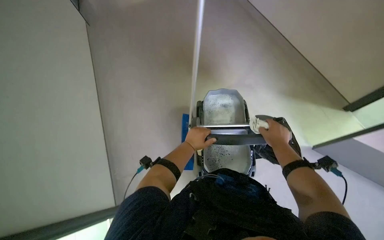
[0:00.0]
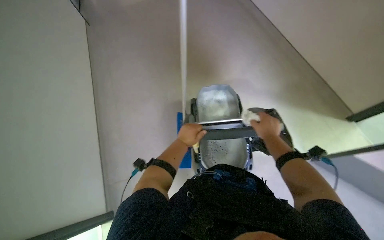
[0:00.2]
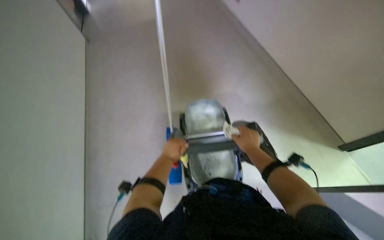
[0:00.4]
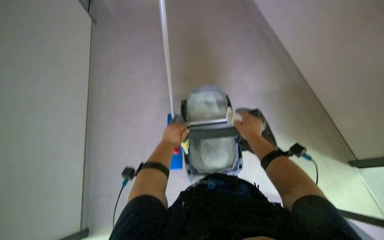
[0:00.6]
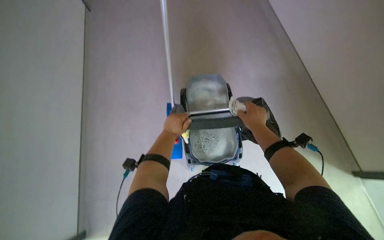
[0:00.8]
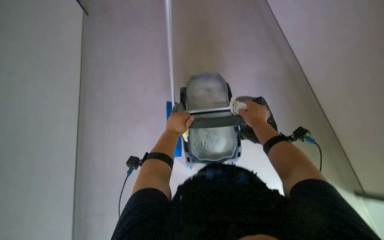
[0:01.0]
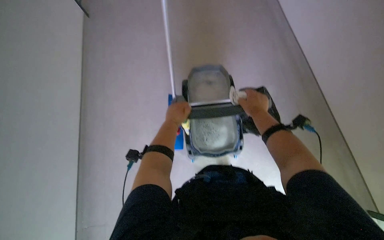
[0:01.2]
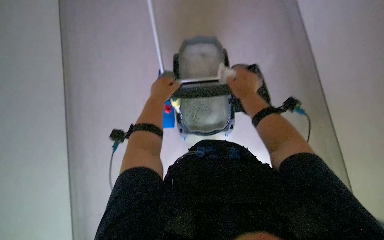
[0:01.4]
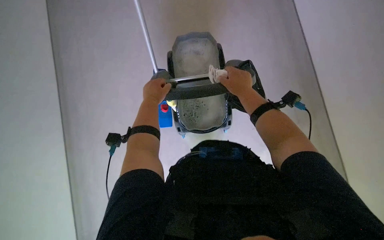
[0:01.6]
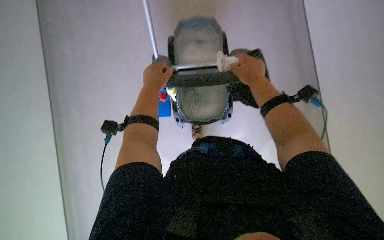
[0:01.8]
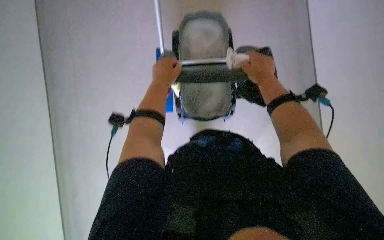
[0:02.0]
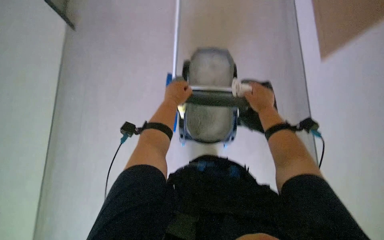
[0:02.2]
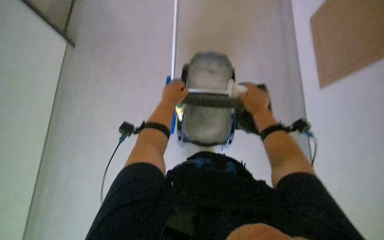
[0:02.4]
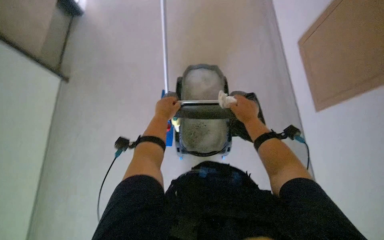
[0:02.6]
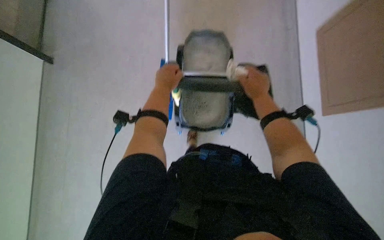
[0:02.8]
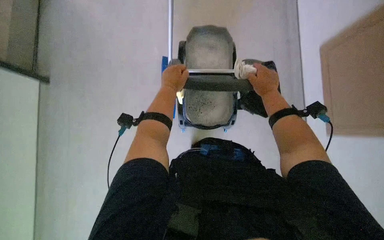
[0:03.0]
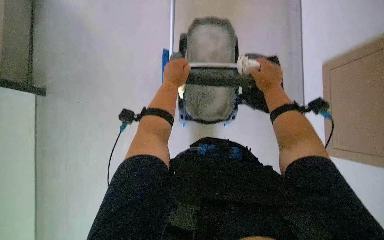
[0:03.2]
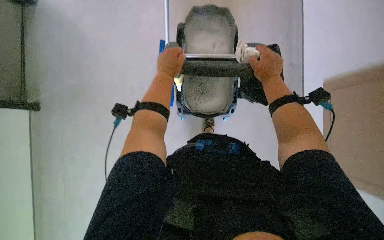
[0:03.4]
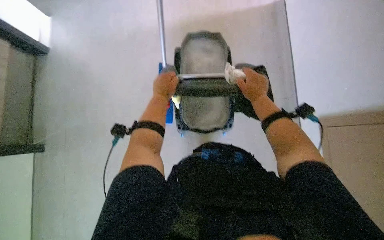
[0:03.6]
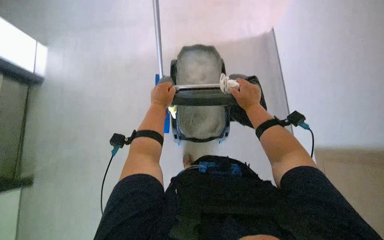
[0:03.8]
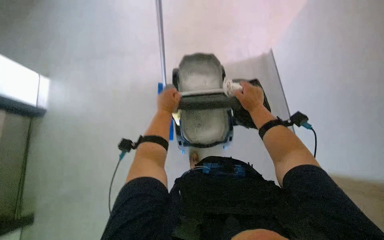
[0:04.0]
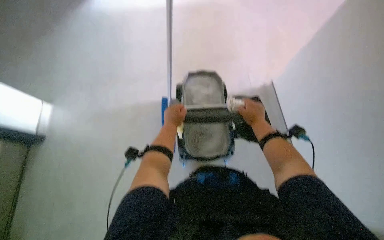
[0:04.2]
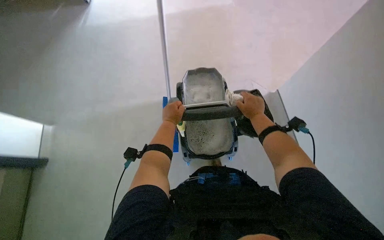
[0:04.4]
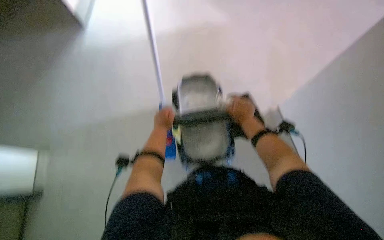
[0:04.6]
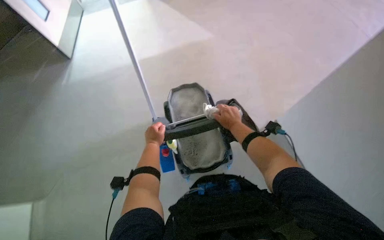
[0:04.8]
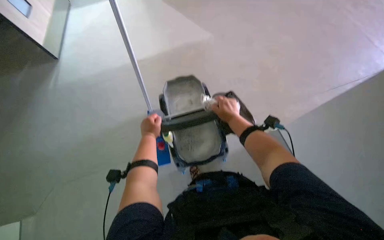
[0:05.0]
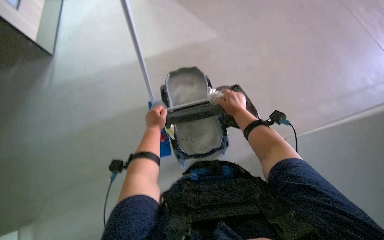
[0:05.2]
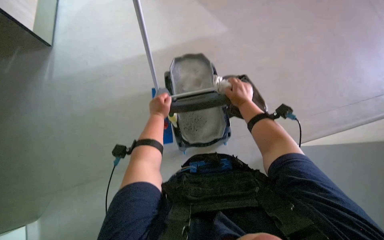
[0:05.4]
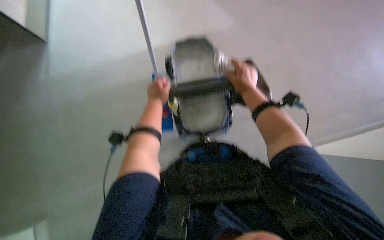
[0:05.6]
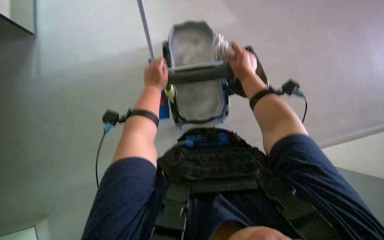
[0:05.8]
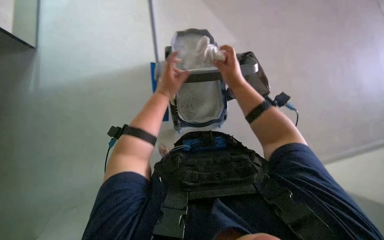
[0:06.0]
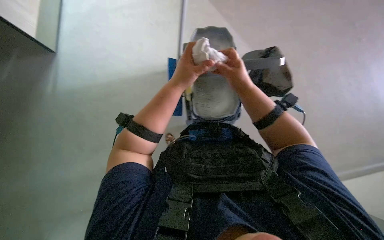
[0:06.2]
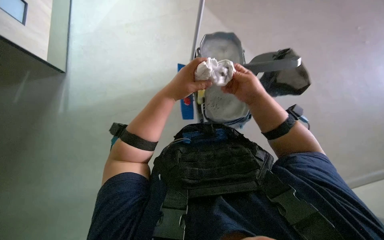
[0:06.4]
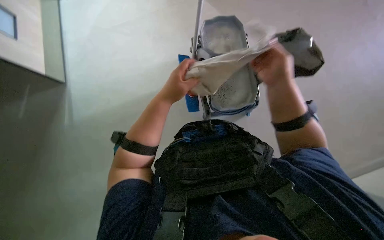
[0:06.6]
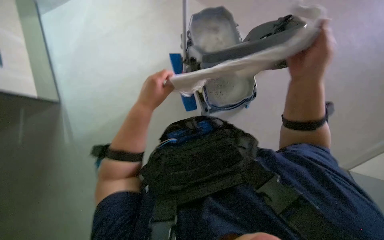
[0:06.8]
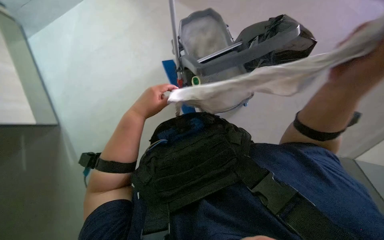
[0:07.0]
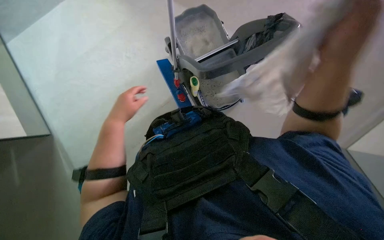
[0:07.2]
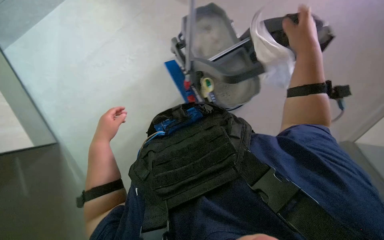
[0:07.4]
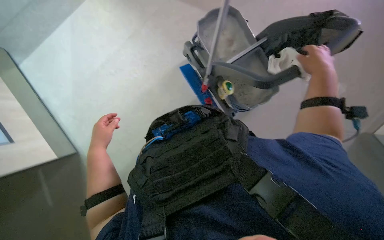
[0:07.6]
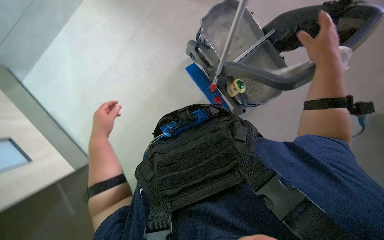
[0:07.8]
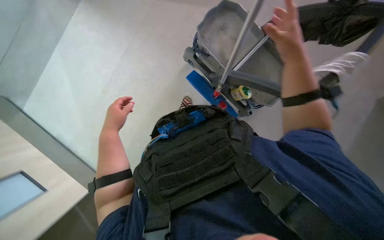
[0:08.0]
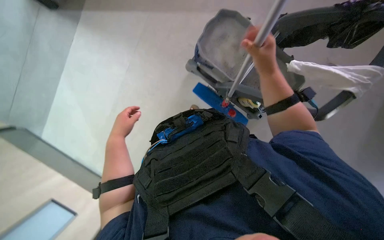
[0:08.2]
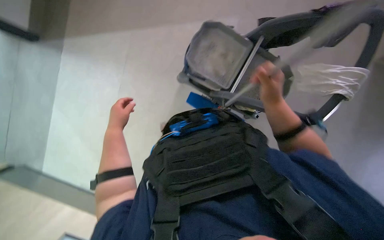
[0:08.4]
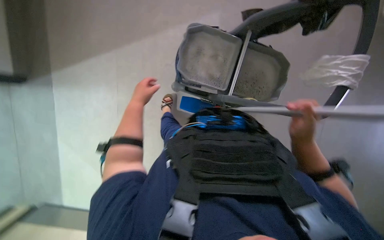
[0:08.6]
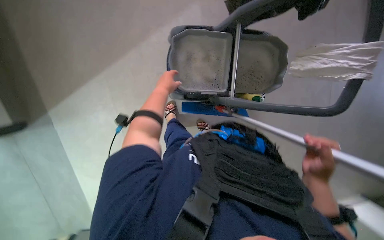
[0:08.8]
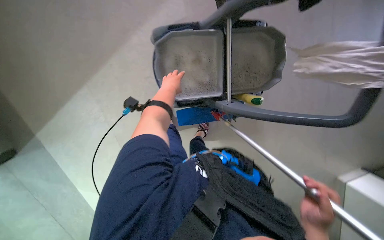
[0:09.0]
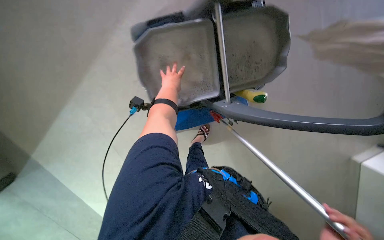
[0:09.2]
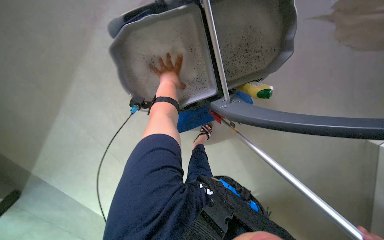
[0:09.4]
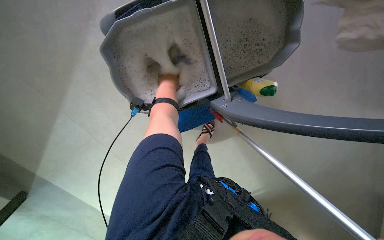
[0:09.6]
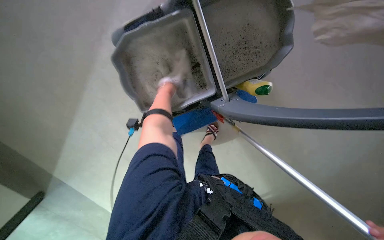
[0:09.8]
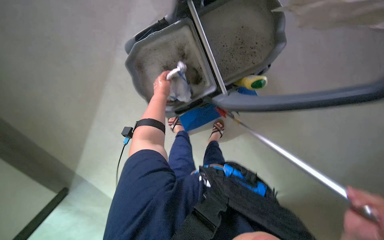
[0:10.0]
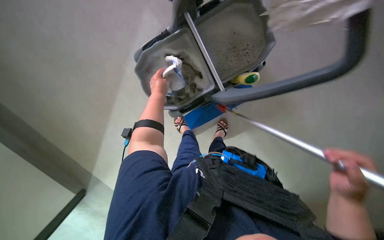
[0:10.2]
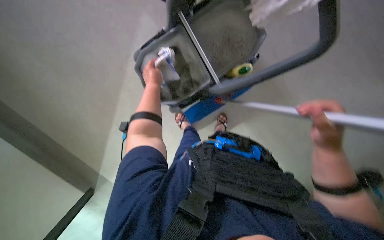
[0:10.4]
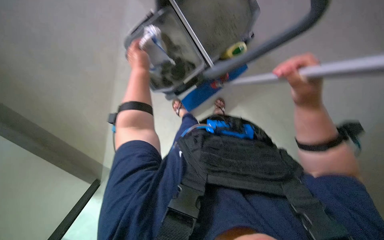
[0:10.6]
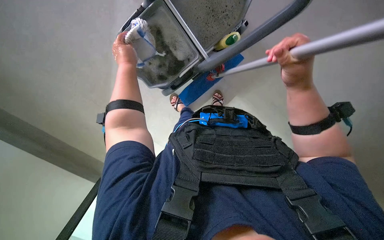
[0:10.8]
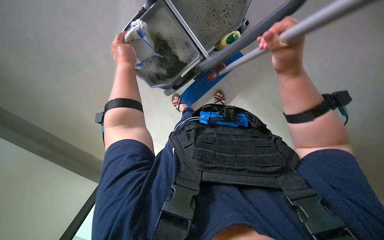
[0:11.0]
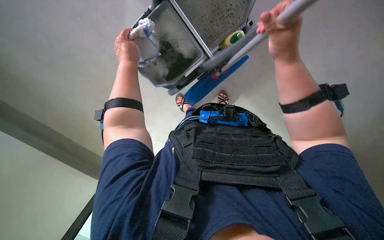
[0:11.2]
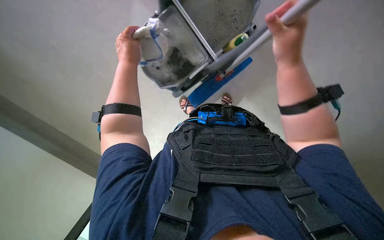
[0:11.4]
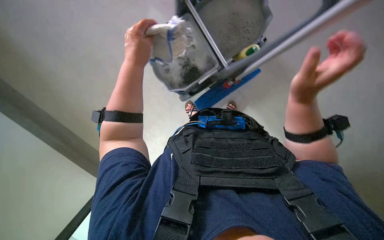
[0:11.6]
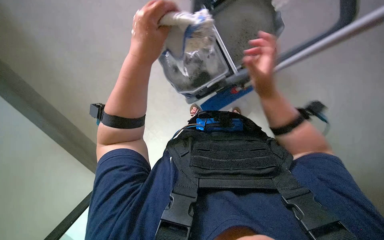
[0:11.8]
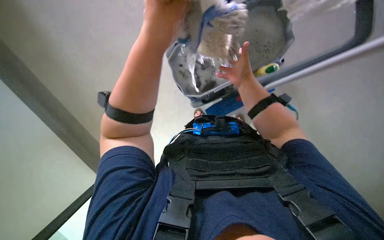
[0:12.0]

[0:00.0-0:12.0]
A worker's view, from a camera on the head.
Job: preparing cleaning supplies.
The whole recording: Preparing mop for cleaning. The worker wrings the mop head, replaces it with a clean one, and prepares it for mopping.
0:00.0 to 0:01.6: The view tips downward by approximately 15 degrees. Both hands move to the left, approximately 10 cm.
0:03.0 to 0:04.4: The wearer looks roughly 20 degrees further upward.
0:04.4 to 0:06.0: The hands are busy where they are.
0:06.0 to 0:07.6: The right hand heads to the right, covering some 35 cm. Meanwhile the left hand is displaced down the picture and to the left by about 15 cm.
0:07.6 to 0:09.0: The left hand moves up the picture, farther from the camera and to the right, some 20 cm. The right hand shifts about 30 cm down the picture.
0:09.0 to 0:10.4: The camera is aimed roughly 15 degrees further to the left.
0:10.4 to 0:12.0: The left hand heads nearer to the camera and to the right, covering about 30 cm; the right hand moves up and down the picture over about 20 cm, changing direction 2 times.

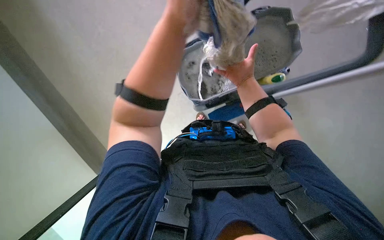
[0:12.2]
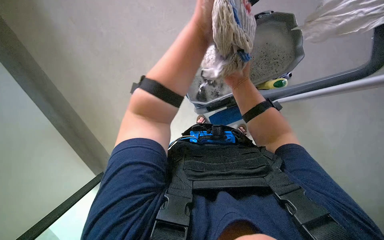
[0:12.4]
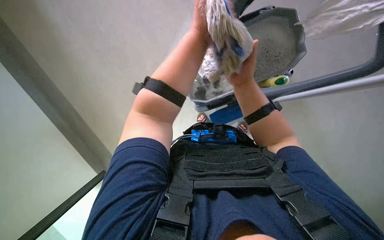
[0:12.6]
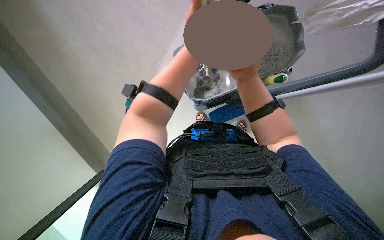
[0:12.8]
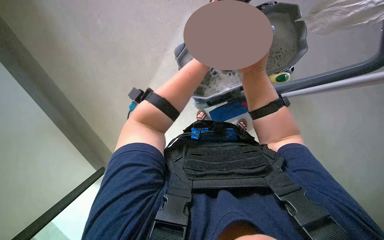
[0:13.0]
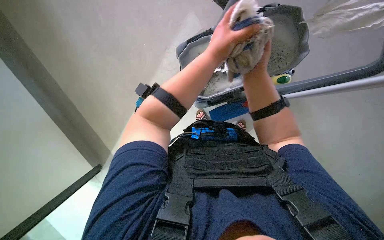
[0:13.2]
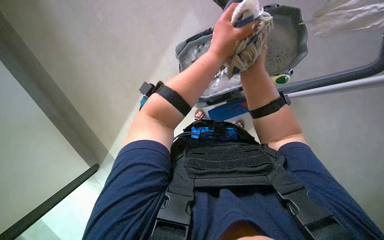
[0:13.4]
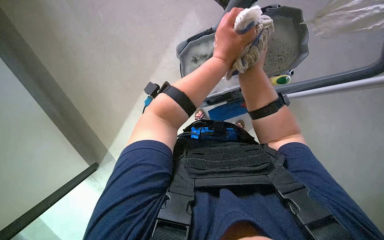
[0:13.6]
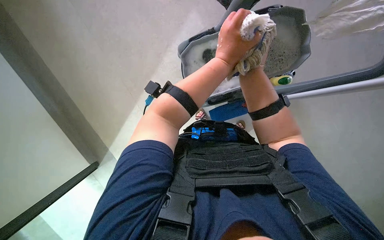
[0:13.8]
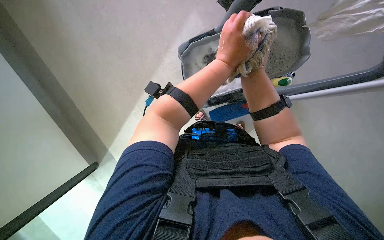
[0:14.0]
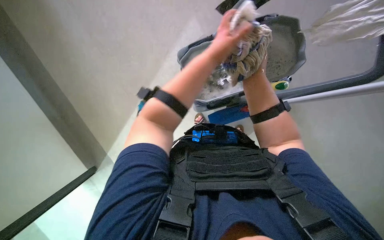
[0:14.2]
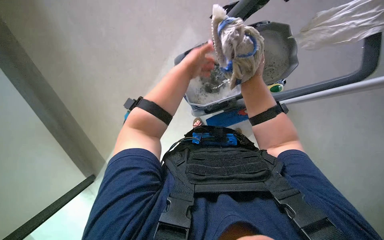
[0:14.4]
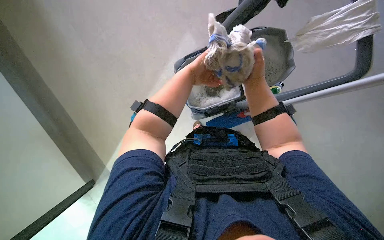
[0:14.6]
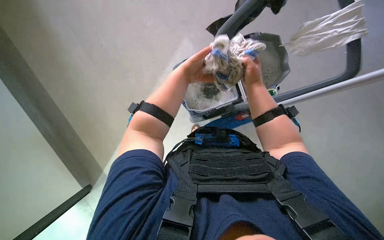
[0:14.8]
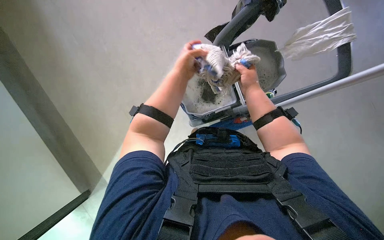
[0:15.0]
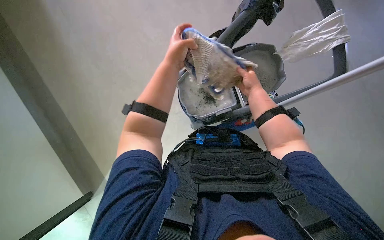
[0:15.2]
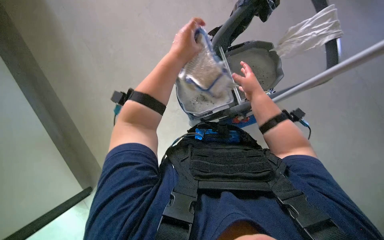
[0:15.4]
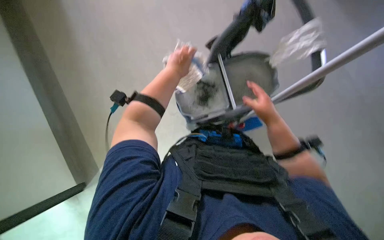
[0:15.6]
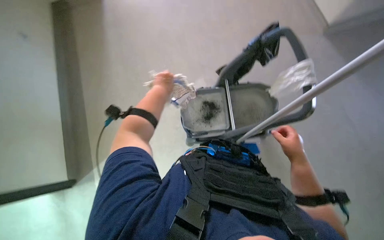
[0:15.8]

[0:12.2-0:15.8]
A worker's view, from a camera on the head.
Job: preparing cleaning supplies.
The whole recording: Preparing mop for cleaning. The worker wrings the mop head, replaces it with a clean one, and prepares it for mopping.
0:14.0 to 0:15.8: The right hand travels down the picture and to the right by approximately 25 cm.

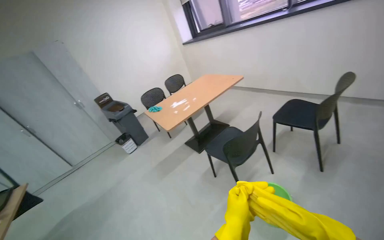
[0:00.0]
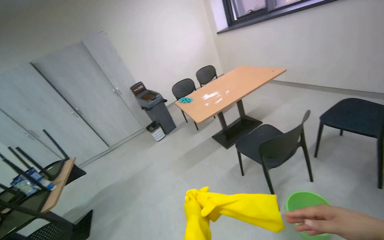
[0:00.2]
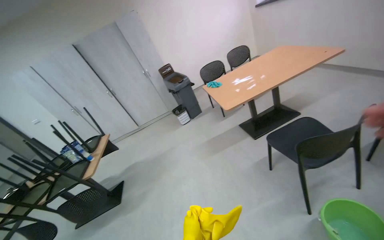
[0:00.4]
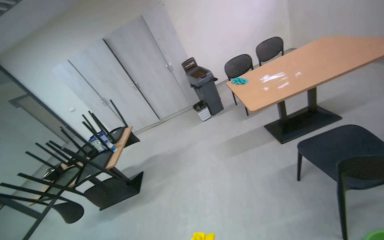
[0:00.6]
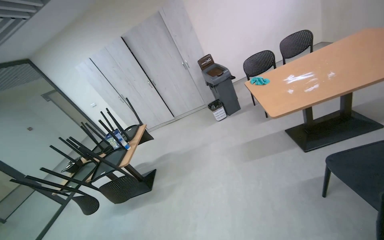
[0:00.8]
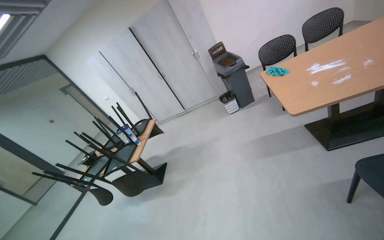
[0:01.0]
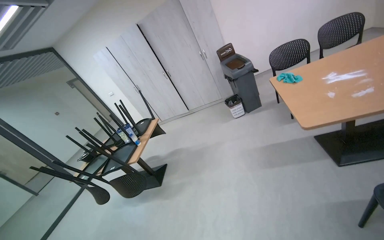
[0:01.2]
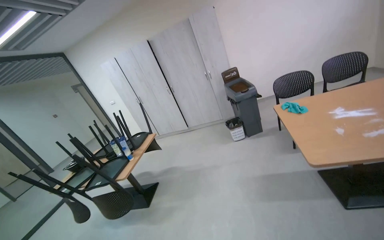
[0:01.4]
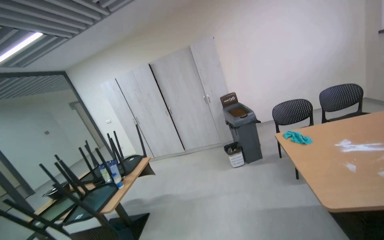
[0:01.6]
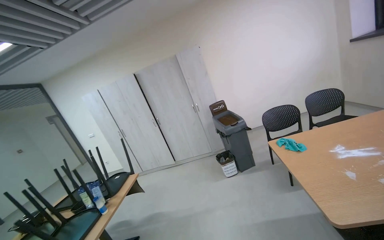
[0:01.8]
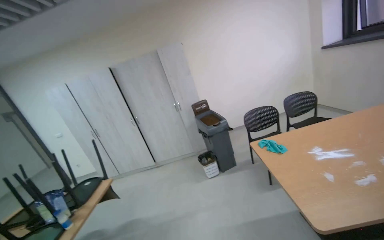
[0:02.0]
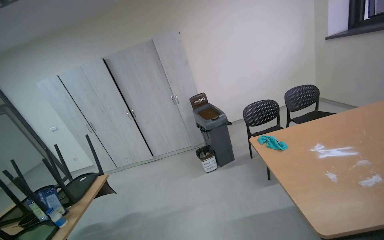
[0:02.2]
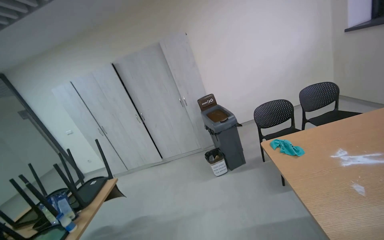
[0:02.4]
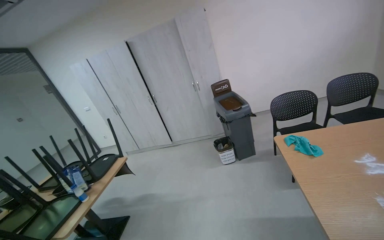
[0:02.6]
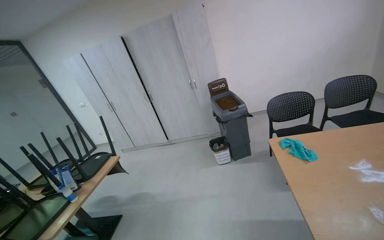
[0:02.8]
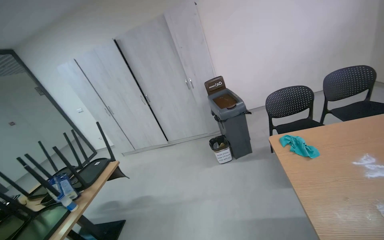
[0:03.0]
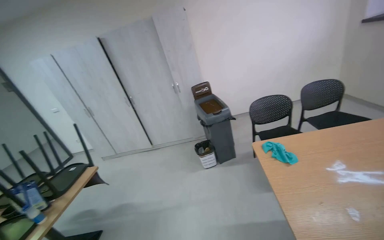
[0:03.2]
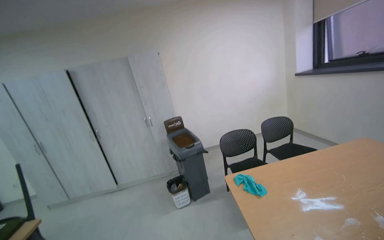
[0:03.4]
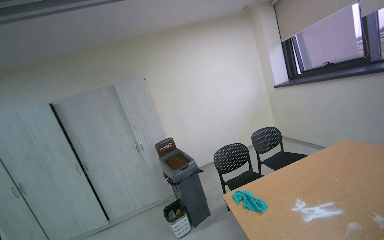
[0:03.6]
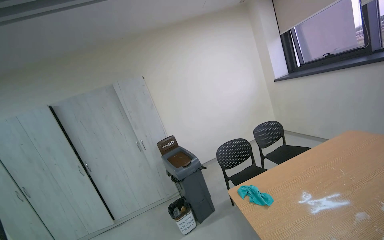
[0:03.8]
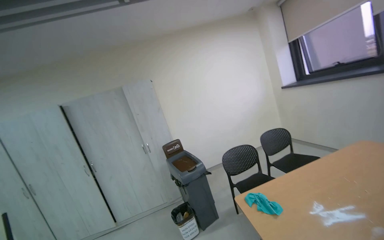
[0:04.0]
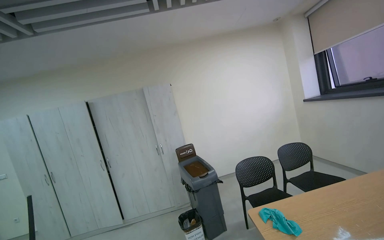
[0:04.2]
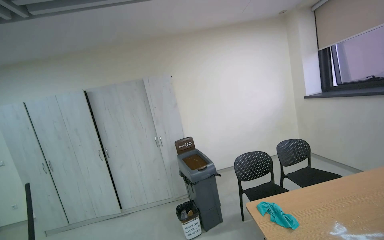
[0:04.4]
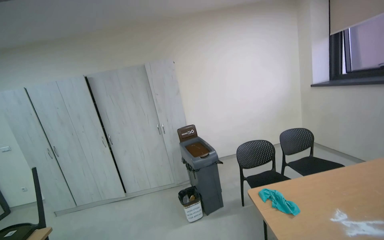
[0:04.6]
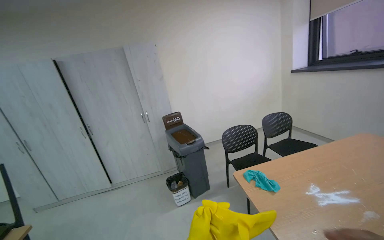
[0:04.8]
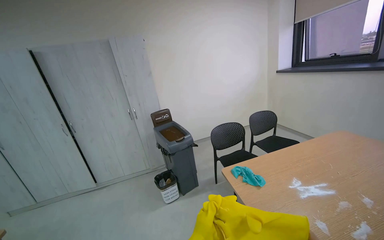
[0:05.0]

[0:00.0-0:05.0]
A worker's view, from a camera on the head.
Job: wiping surfaces.
The whole recording: Wiping wooden table. The worker wipes the surface of a wooden table with a blue cloth while wearing yellow gloves.
0:00.0 to 0:01.6: The camera travels approximately 60 cm. The wearer's head swings approximately 45 degrees to the left.
0:01.6 to 0:03.4: The head travels about 40 cm. The view pans to the right by about 20 degrees.
